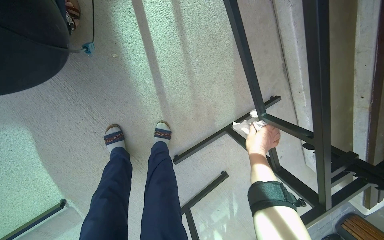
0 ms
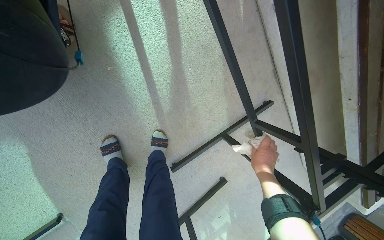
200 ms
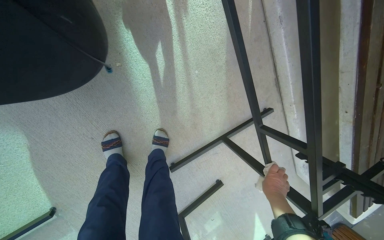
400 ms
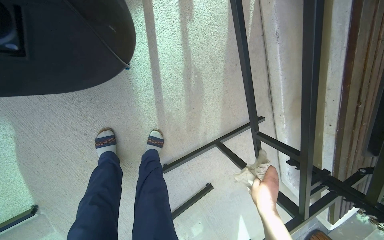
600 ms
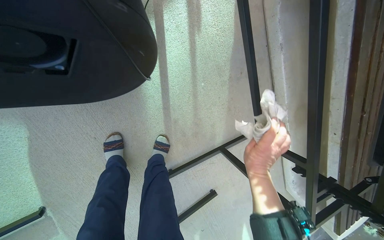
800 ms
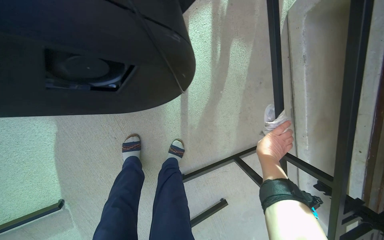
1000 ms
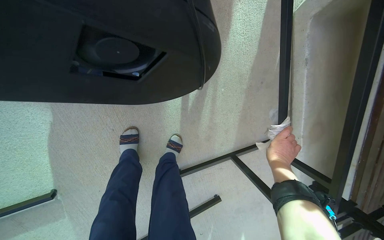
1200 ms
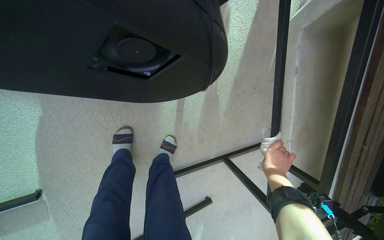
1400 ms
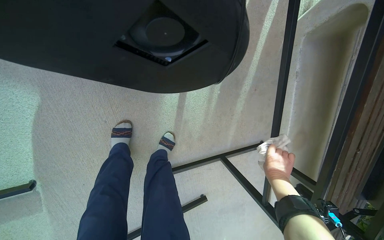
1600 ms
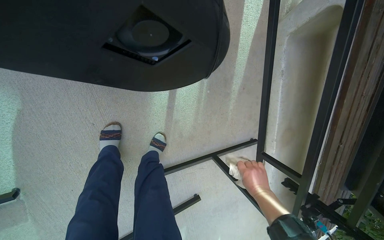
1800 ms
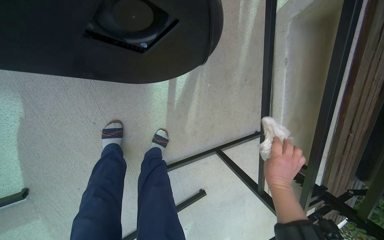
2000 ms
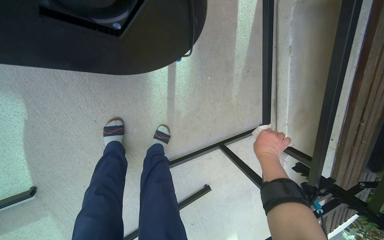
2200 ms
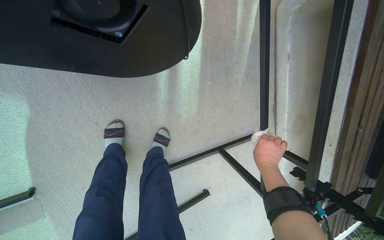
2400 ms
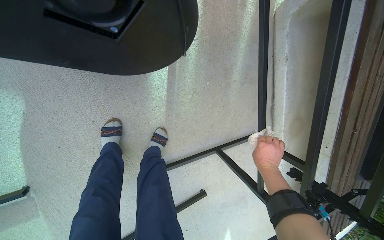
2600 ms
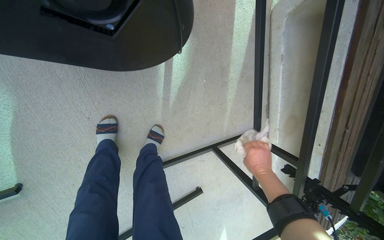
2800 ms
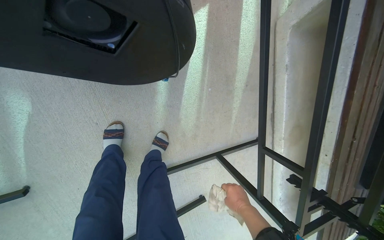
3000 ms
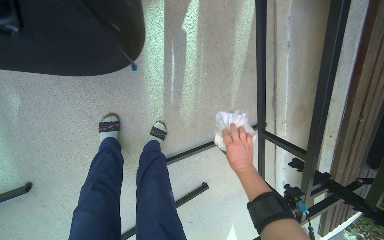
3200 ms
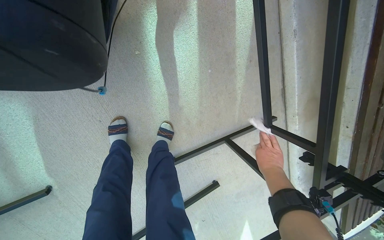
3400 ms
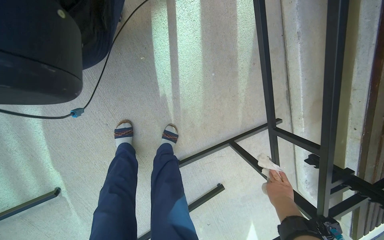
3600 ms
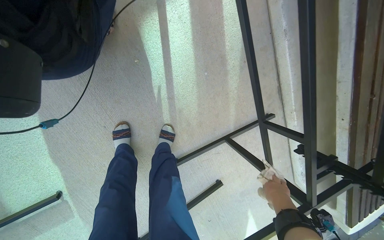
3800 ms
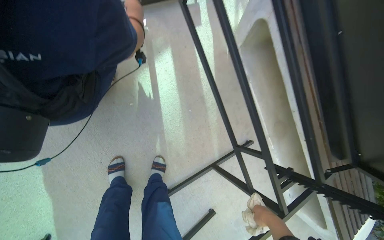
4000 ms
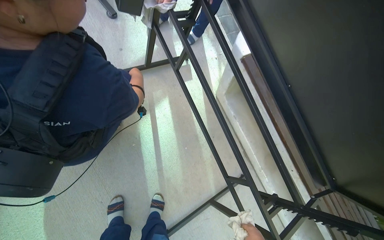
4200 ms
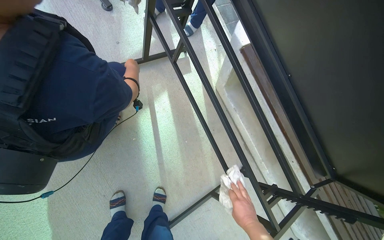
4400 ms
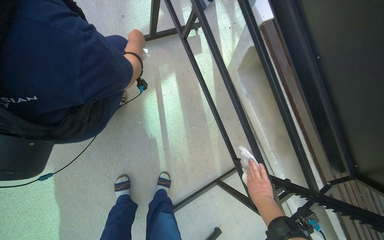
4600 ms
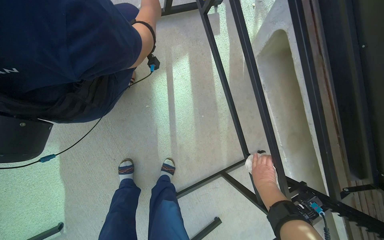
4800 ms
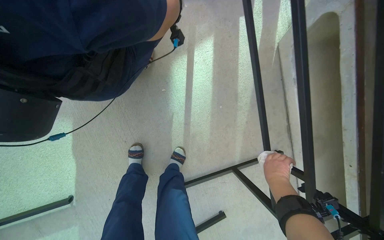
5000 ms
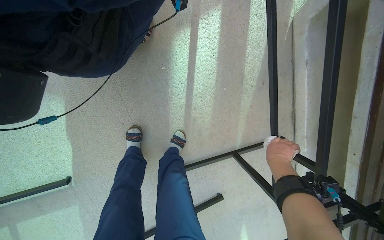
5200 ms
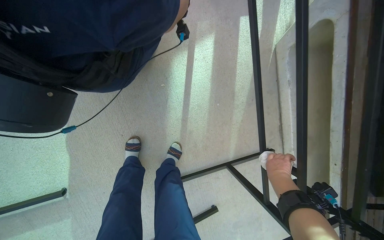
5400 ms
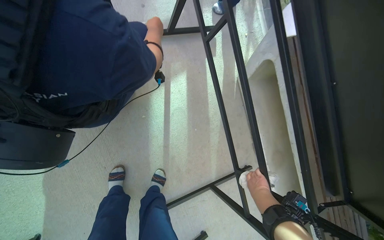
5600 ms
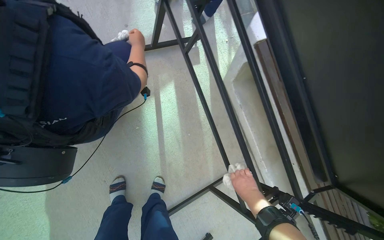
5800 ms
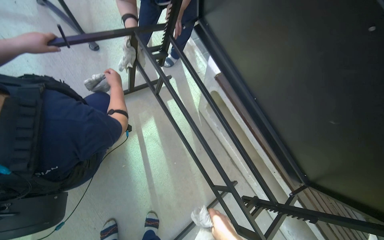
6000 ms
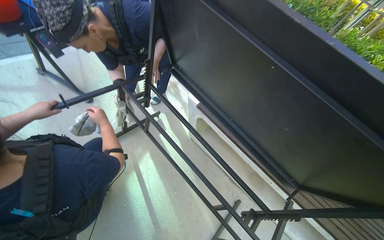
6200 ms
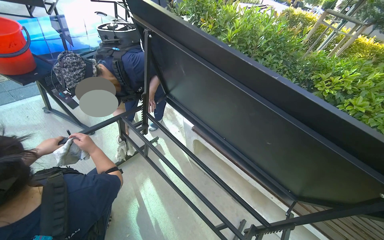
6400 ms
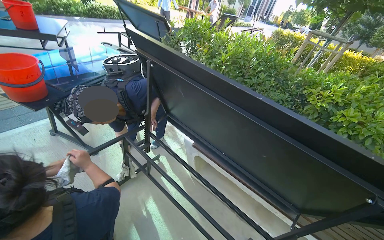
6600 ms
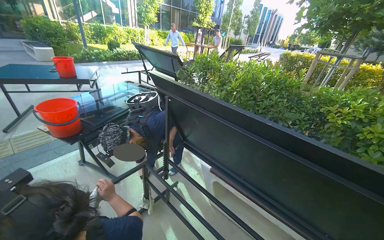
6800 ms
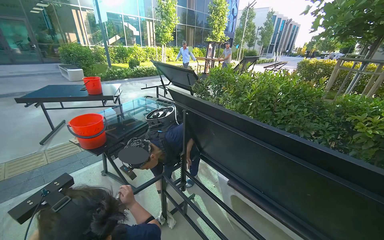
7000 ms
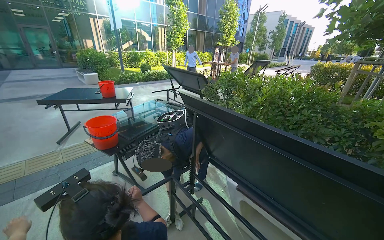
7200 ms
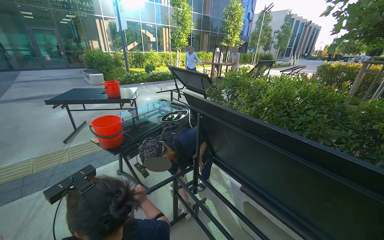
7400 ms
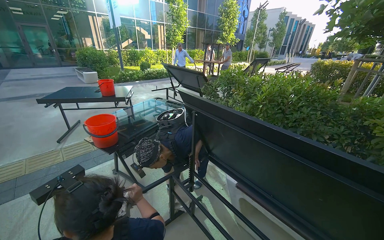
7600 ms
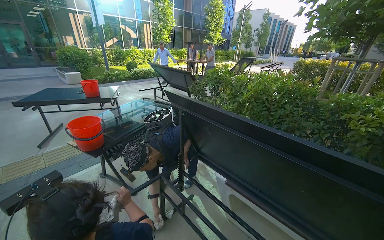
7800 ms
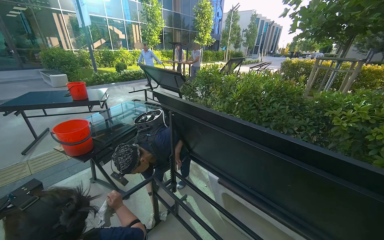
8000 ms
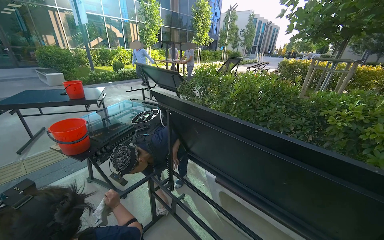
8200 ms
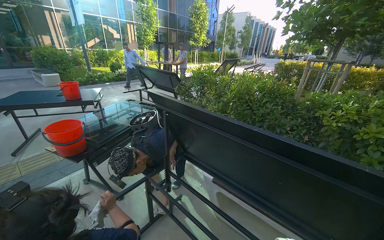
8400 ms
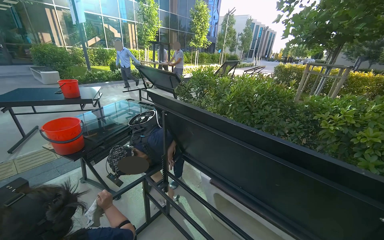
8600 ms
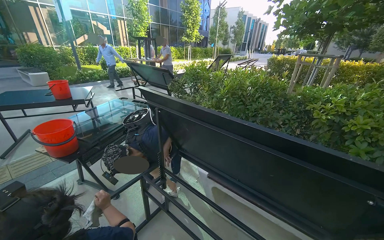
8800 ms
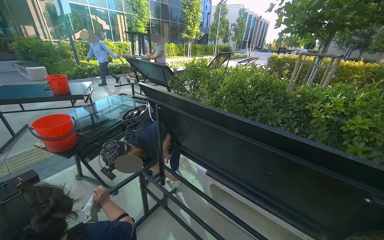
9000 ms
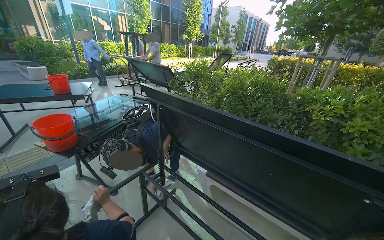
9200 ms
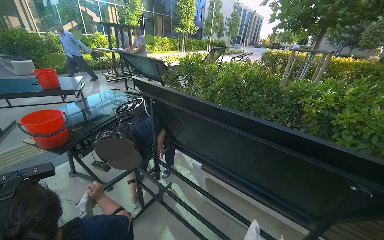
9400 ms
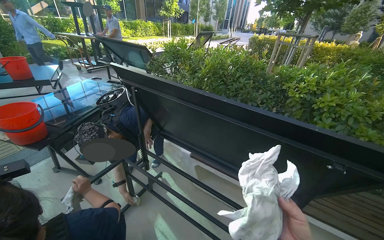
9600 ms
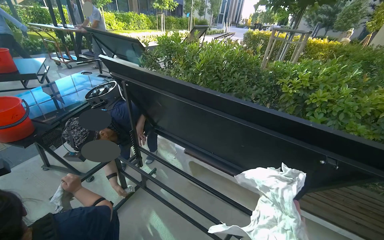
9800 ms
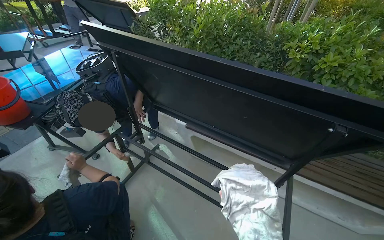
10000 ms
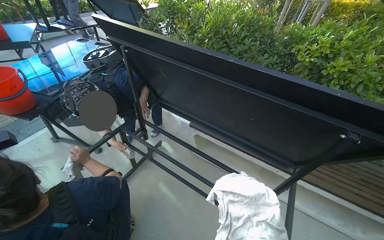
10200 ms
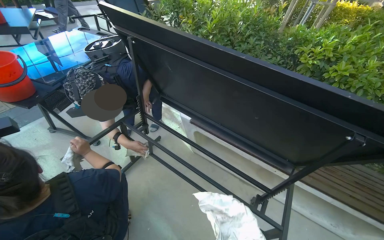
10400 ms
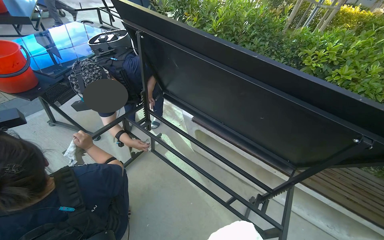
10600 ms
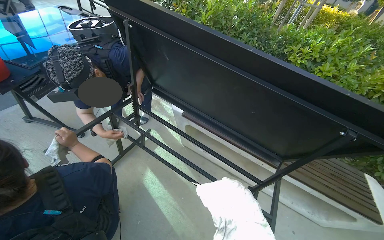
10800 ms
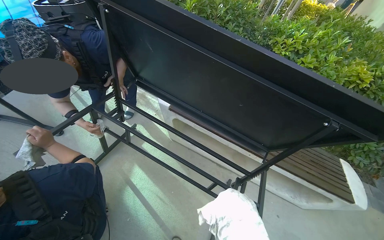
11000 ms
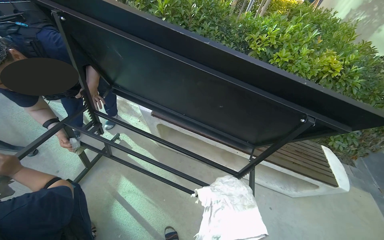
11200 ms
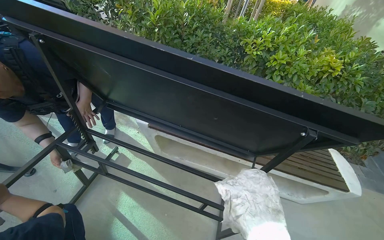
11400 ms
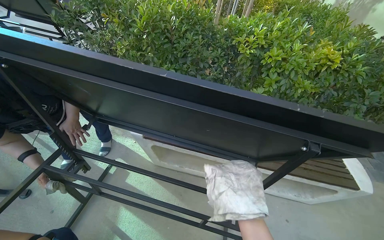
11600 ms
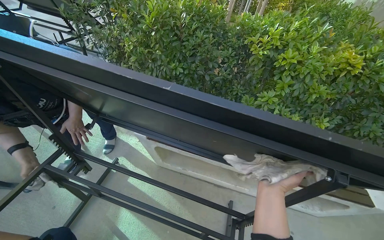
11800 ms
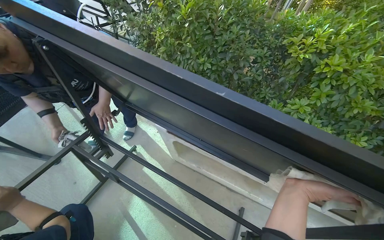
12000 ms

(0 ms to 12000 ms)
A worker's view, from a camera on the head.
Job: wiping surfaces.
The whole recording: Wiping outdoor table frame. The worker wipes the frames of several outdoor tables with a cloth.
1600 ms - 3000 ms: The right hand shifts some 20 cm to the left, nearer to the camera and down the picture.
3000 ms - 4400 ms: The wearer looks roughly 20 degrees further upward.
6000 ms - 7600 ms: The wearer looks approximately 40 degrees further upward.
9000 ms - 10400 ms: The wearer looks some 20 degrees further downward.

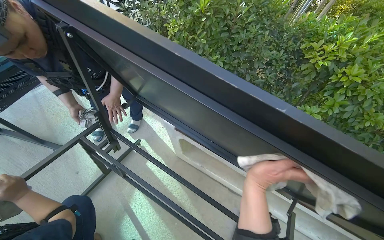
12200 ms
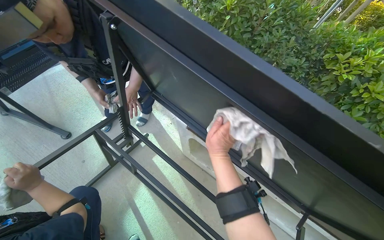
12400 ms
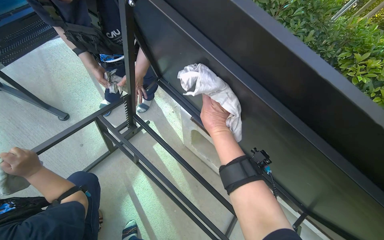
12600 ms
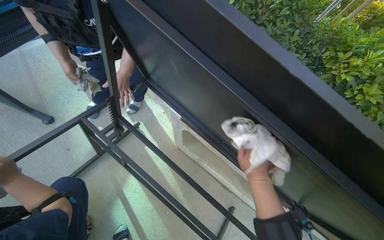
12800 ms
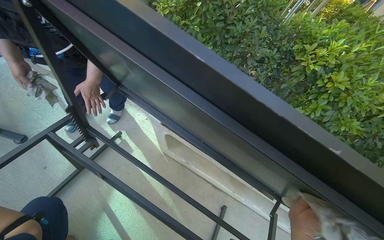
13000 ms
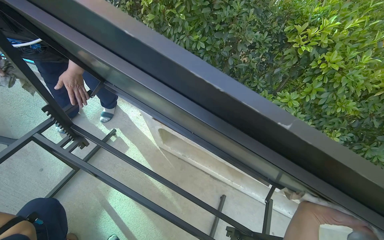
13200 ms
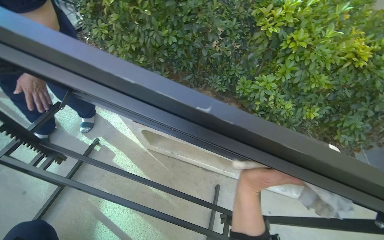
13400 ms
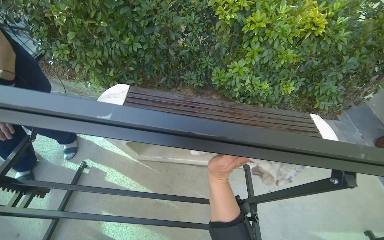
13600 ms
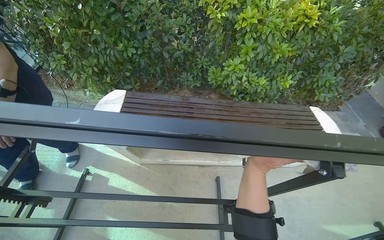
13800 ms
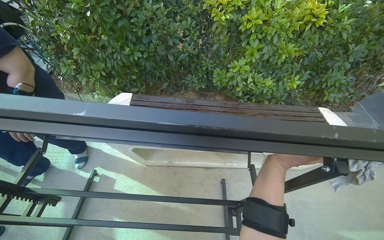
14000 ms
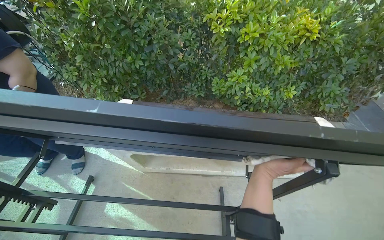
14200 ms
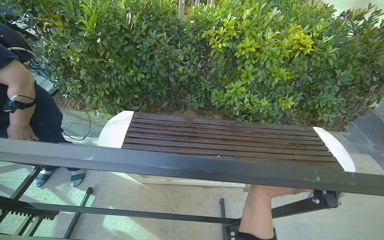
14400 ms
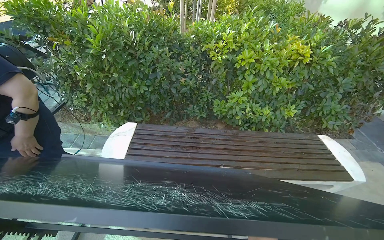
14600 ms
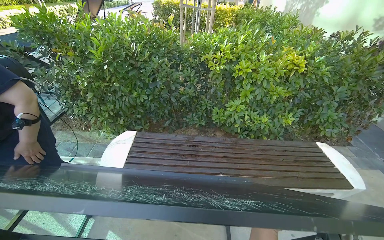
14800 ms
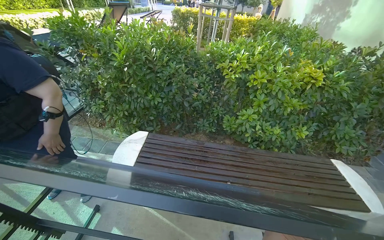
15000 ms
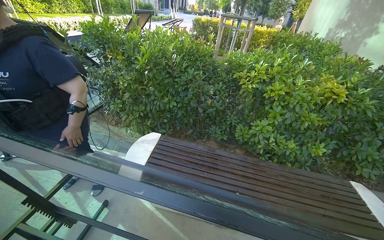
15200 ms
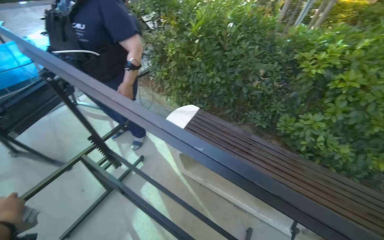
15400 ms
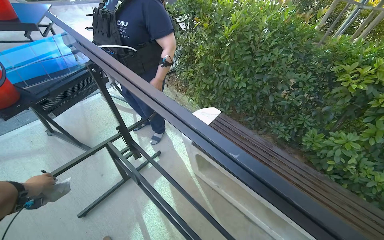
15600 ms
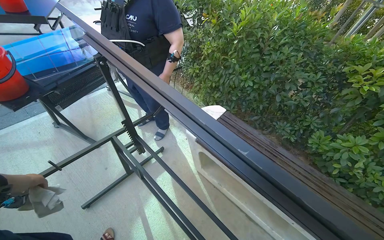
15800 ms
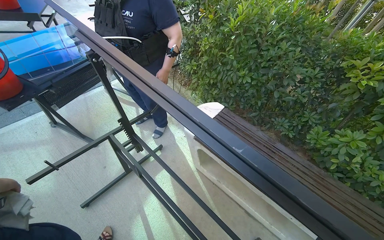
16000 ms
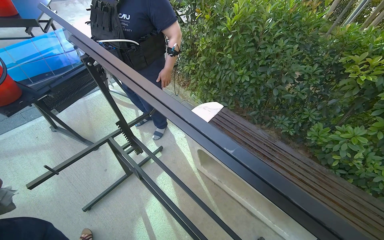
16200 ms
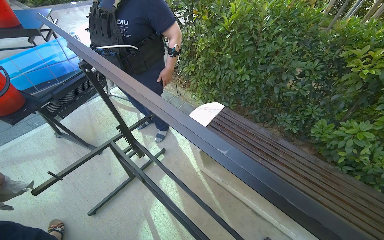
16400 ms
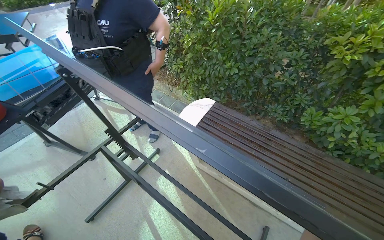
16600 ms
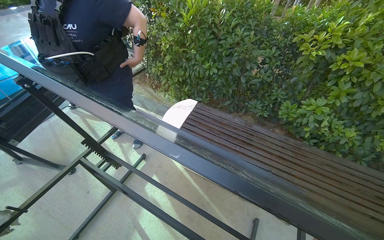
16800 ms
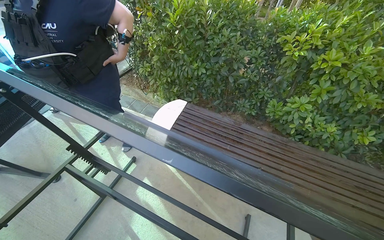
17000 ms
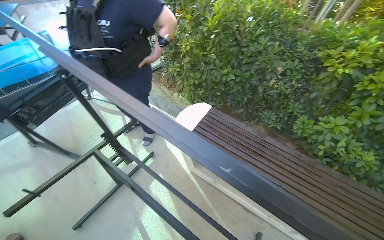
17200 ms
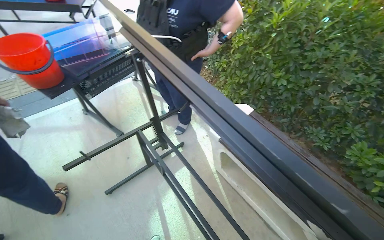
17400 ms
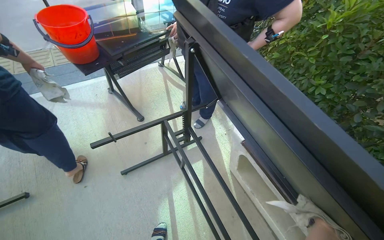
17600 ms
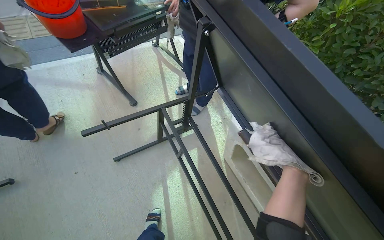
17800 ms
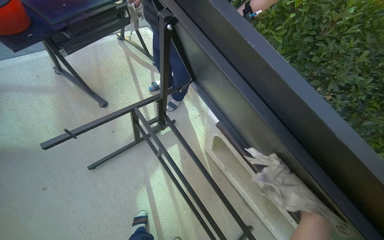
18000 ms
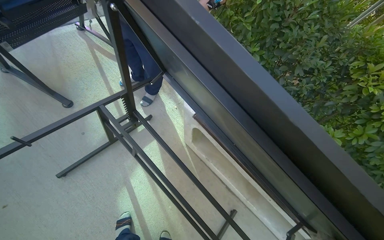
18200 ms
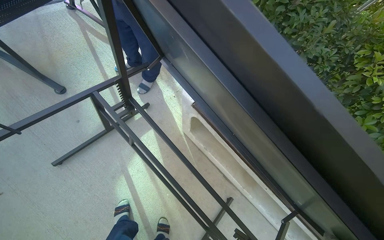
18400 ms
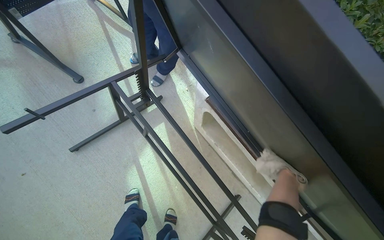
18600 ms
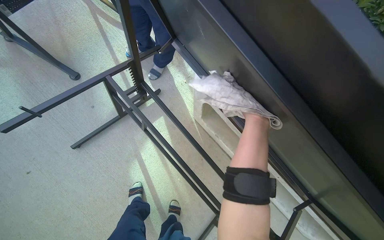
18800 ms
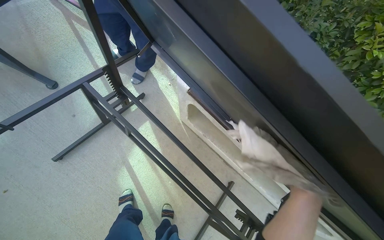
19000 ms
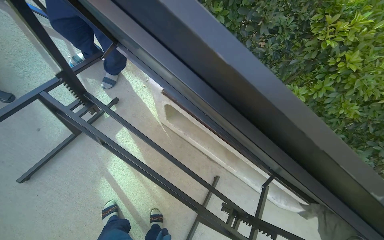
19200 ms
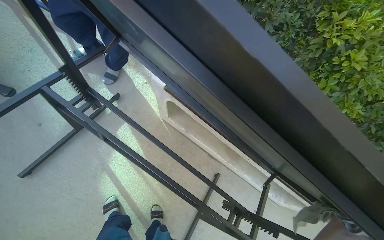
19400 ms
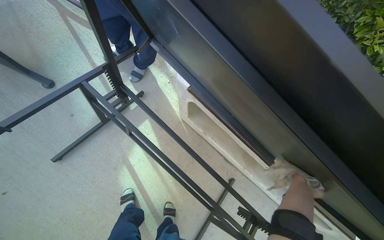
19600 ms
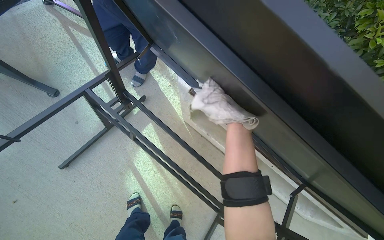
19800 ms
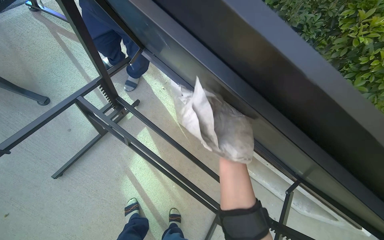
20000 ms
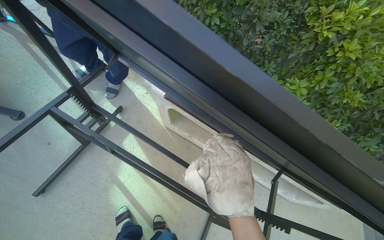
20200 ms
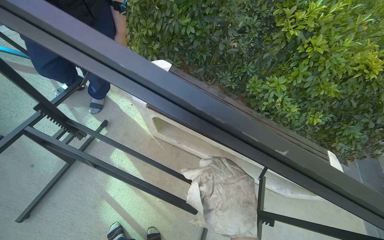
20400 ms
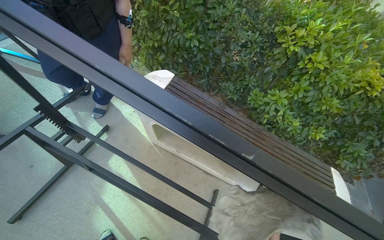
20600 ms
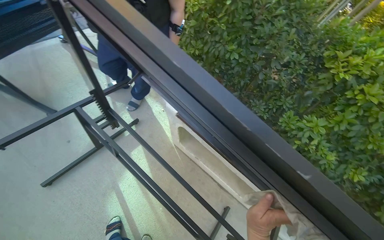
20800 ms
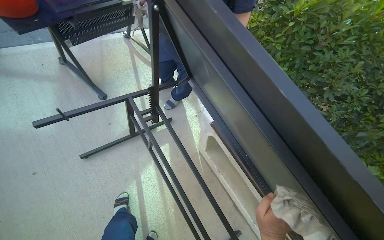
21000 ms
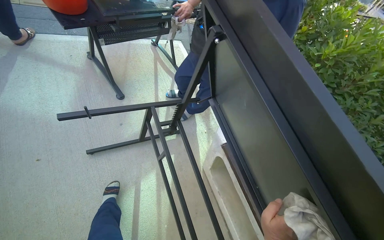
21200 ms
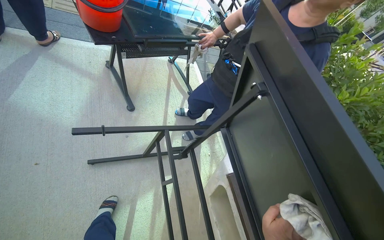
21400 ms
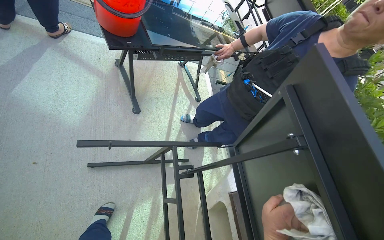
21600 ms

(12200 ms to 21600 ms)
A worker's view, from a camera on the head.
Job: wiping surfaces.
The whole recording: Wiping outdoor table frame. The worker wipes the frames of several outdoor tables with a cloth.
12200 ms - 13800 ms: The wearer's head swings roughly 30 degrees to the right.
13800 ms - 15400 ms: The wearer looks some 30 degrees further to the left.
20000 ms - 21600 ms: The wearer's head swings approximately 45 degrees to the left. The view tips upward by approximately 20 degrees.
